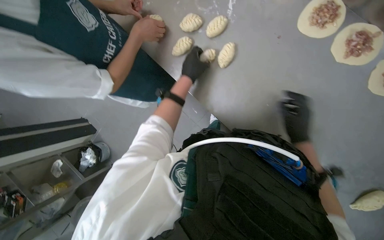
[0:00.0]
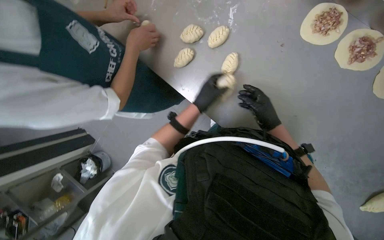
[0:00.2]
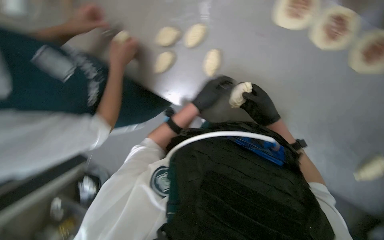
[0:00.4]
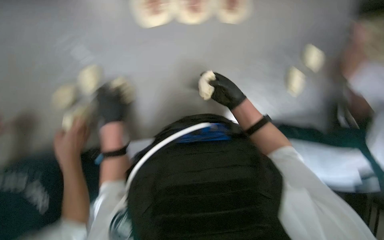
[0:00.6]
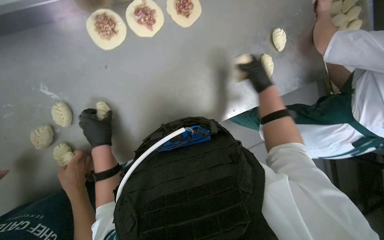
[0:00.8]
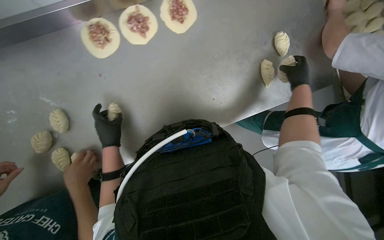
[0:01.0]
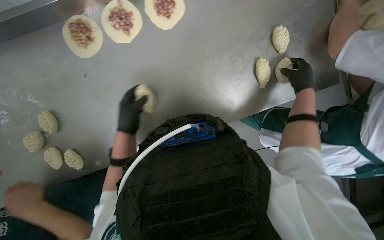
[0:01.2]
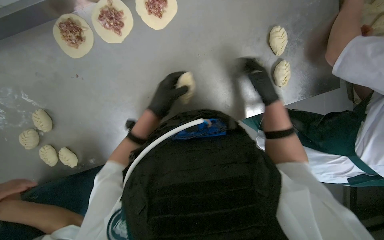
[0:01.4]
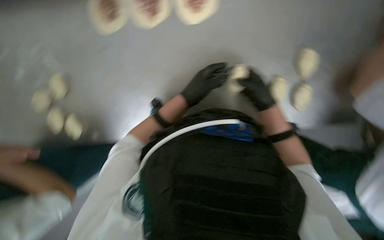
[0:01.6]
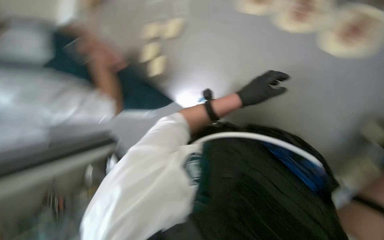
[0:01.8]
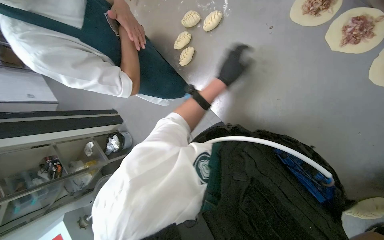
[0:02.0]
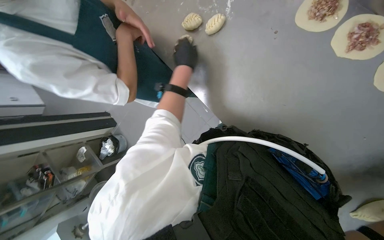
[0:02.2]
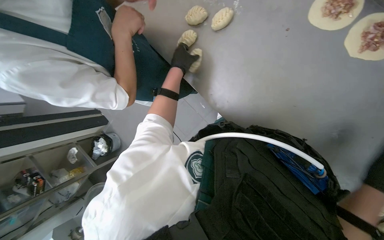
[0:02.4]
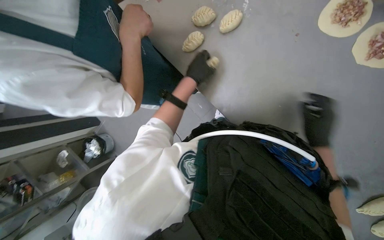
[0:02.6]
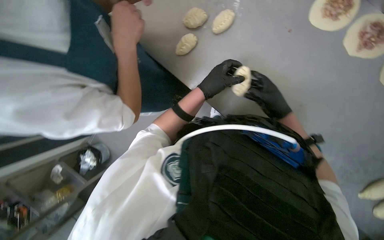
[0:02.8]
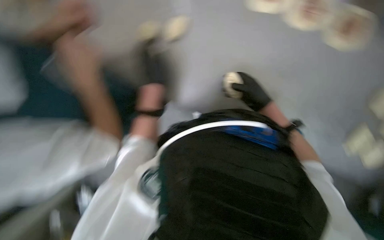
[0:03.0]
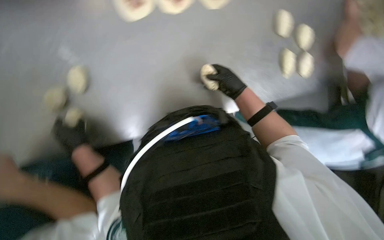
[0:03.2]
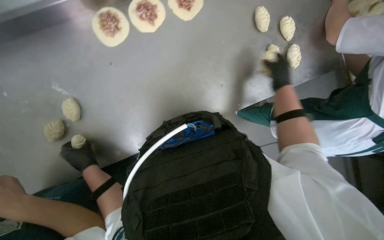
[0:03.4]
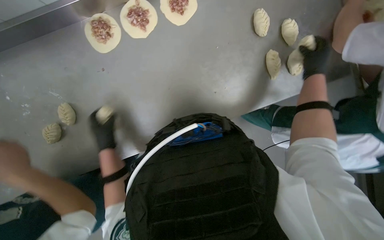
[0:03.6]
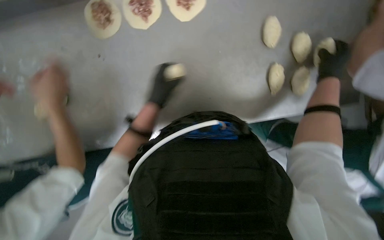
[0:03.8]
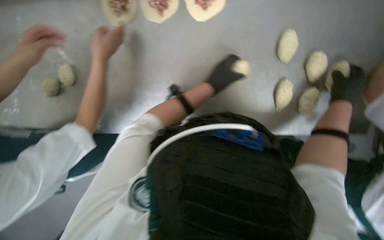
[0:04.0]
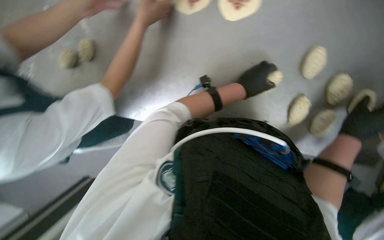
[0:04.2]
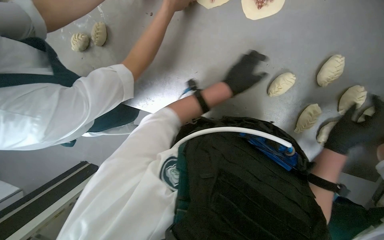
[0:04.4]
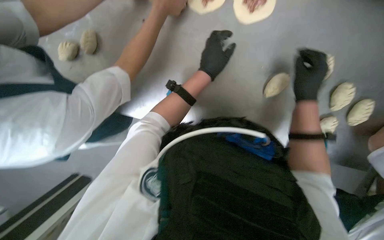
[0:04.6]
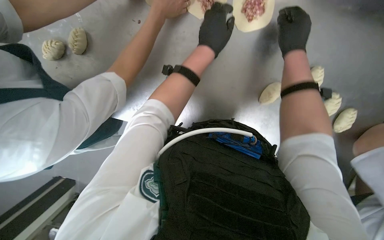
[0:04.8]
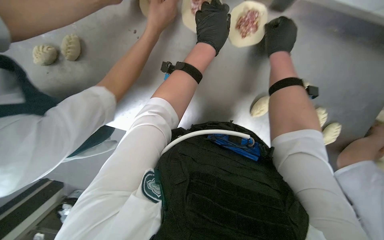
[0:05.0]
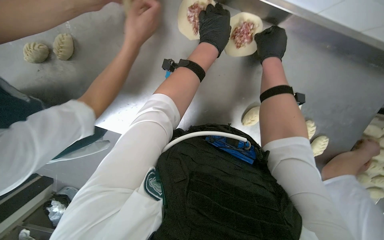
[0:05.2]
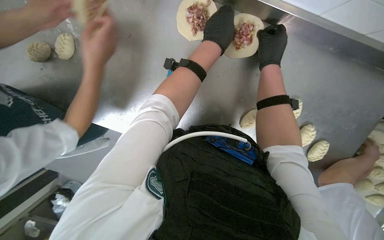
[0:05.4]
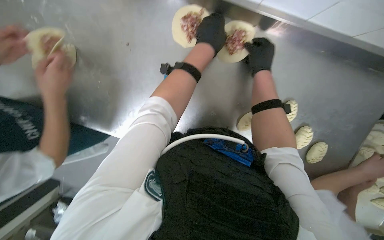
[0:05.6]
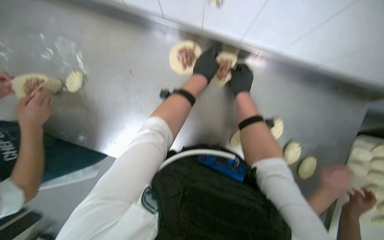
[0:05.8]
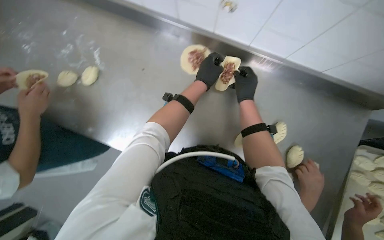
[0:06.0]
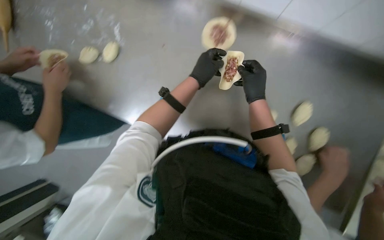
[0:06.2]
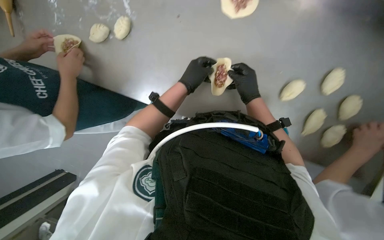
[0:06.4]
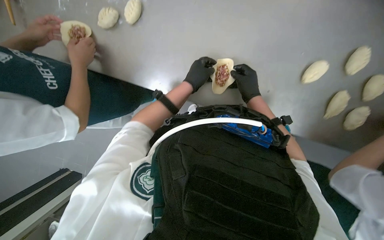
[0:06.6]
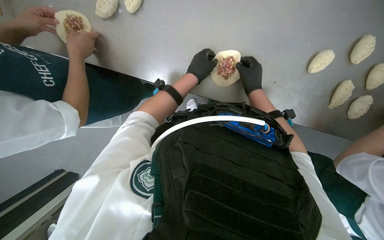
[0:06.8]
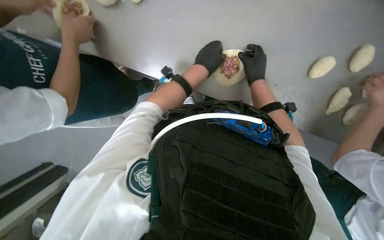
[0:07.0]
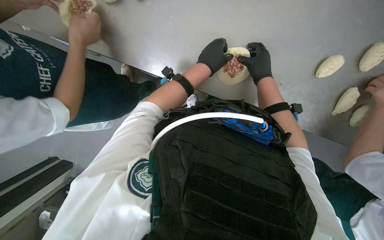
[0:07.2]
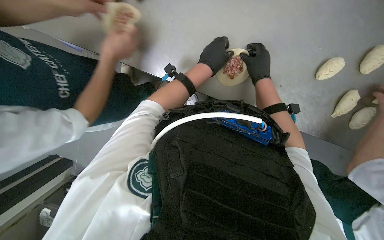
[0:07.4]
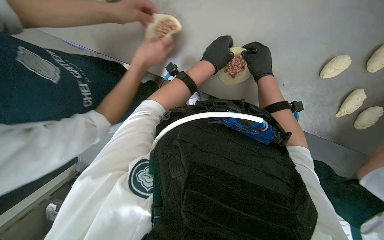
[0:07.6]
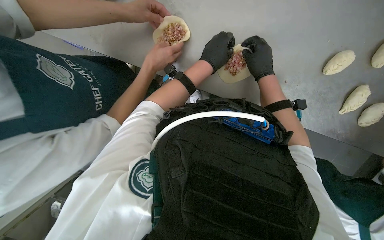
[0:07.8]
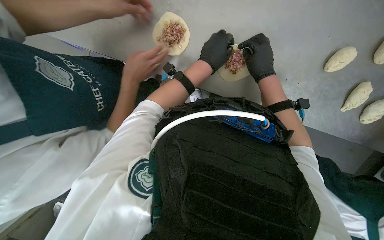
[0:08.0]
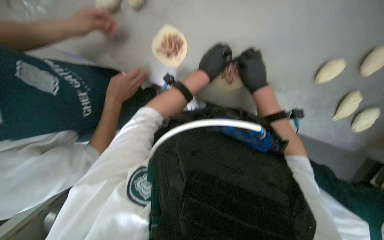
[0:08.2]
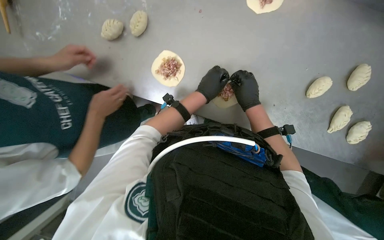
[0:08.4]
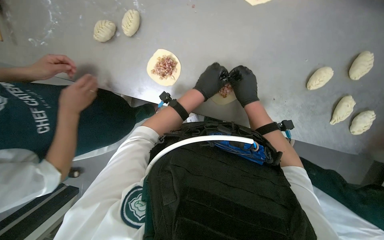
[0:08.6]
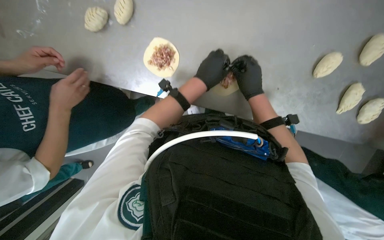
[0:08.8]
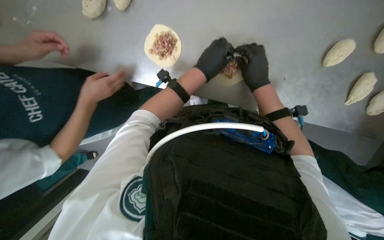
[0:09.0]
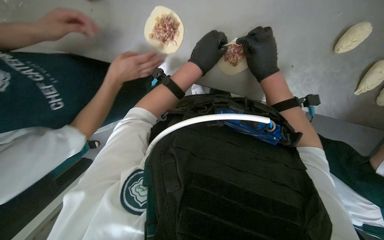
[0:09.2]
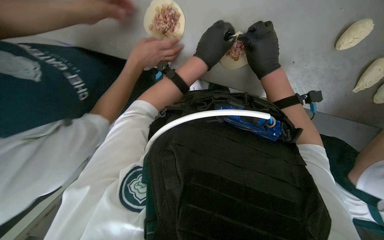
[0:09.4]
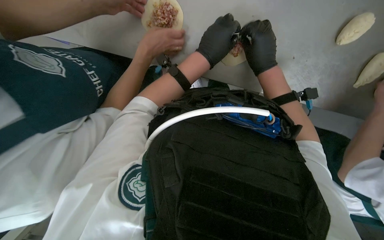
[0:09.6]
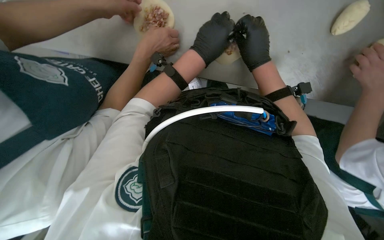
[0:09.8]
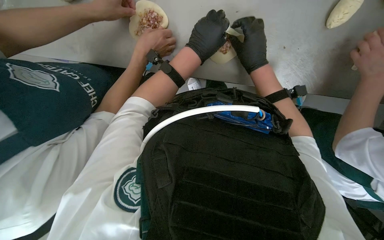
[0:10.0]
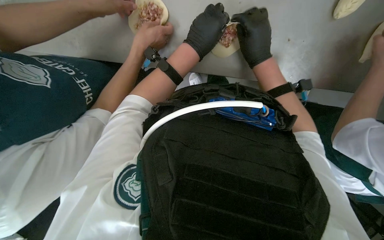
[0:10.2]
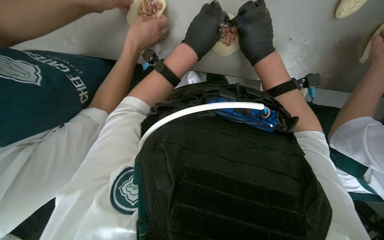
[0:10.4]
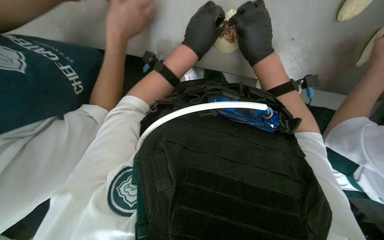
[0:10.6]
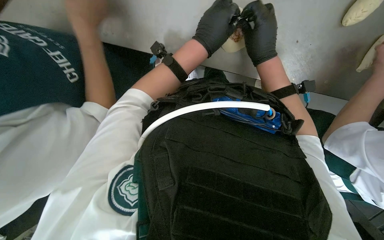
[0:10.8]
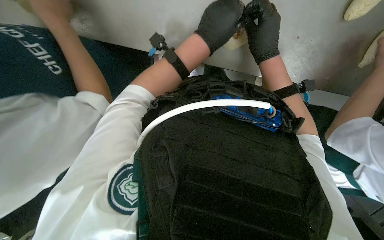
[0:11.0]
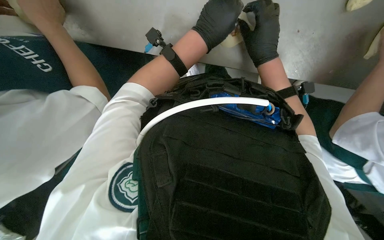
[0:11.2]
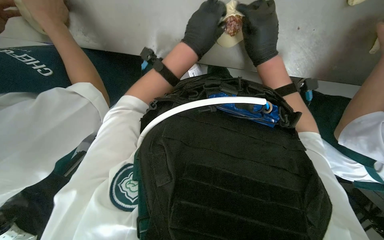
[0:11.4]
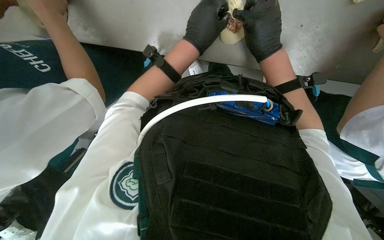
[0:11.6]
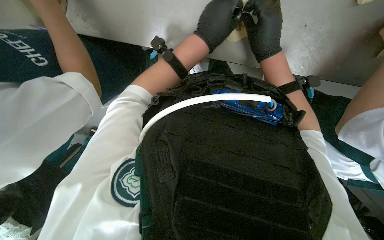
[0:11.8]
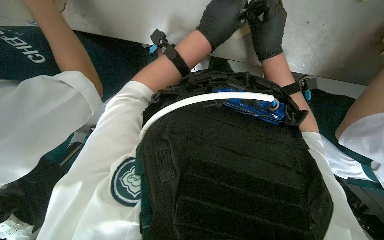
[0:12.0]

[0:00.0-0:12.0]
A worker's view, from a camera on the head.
Job: preparing food.
The whole recording: Folding meat-filled dough into dumplings. The worker folds dough filled with meat into dumplings and places them on a baking sheet.
0:01.6 to 0:03.0: The left hand moves to the left, roughly 25 cm.
0:03.0 to 0:04.4: The wearer looks approximately 40 degrees further to the left.
0:04.4 to 0:06.0: The right hand is displaced up the picture by roughly 35 cm.
0:07.6 to 0:10.4: The hands stay close to where they were, moving slightly.
0:10.4 to 0:12.0: The hands are busy where they are.

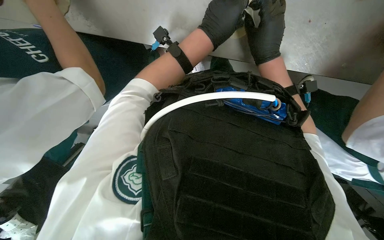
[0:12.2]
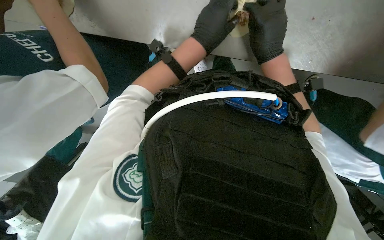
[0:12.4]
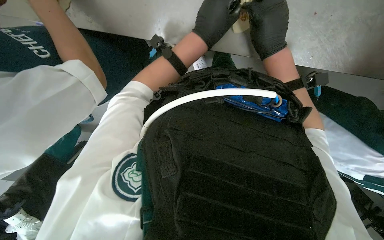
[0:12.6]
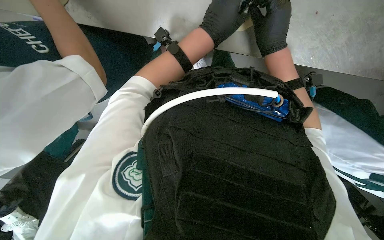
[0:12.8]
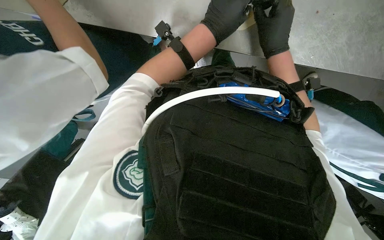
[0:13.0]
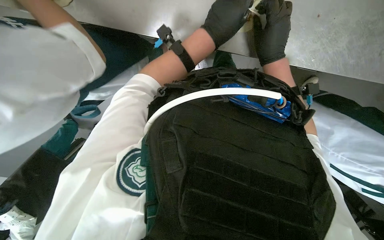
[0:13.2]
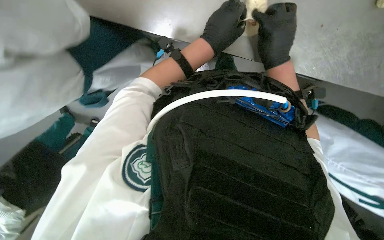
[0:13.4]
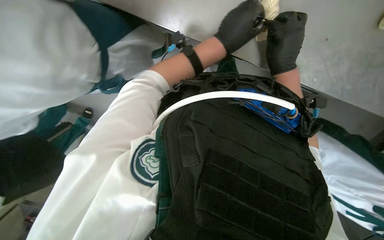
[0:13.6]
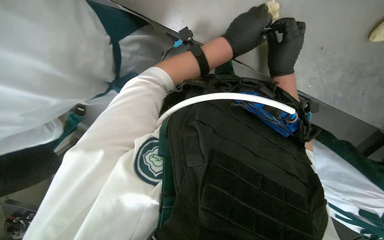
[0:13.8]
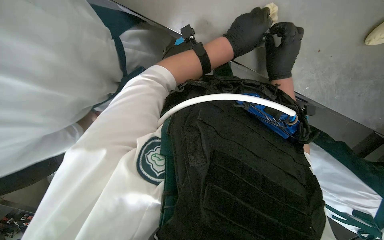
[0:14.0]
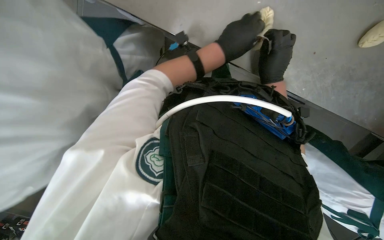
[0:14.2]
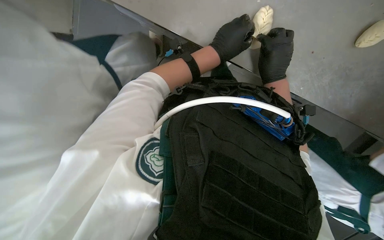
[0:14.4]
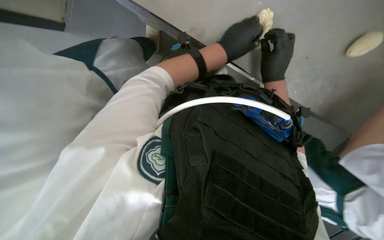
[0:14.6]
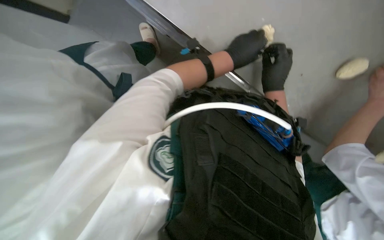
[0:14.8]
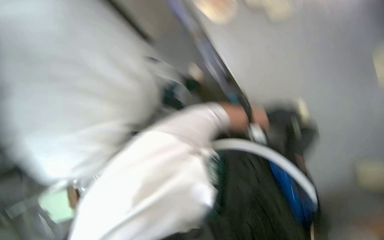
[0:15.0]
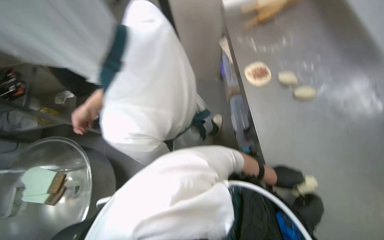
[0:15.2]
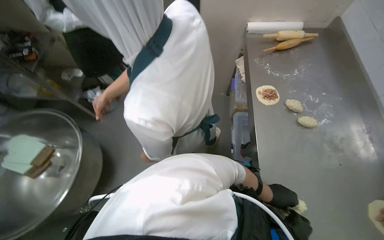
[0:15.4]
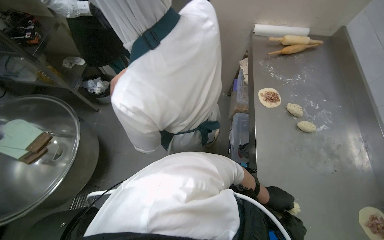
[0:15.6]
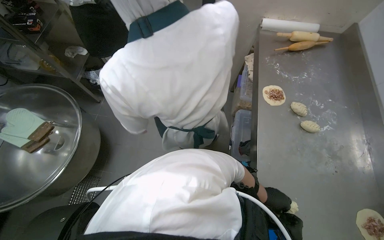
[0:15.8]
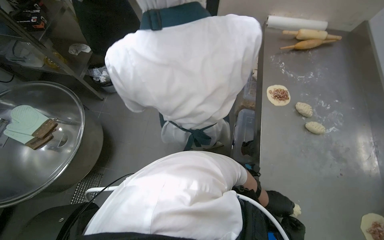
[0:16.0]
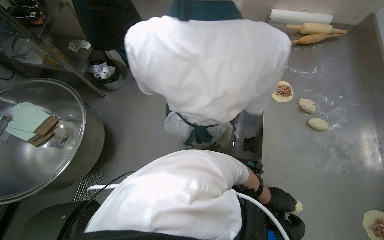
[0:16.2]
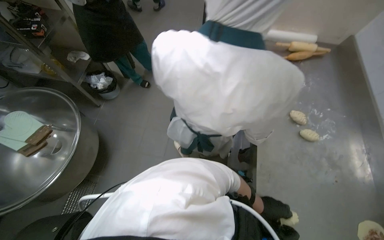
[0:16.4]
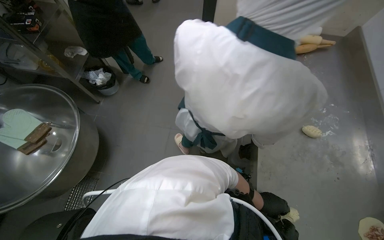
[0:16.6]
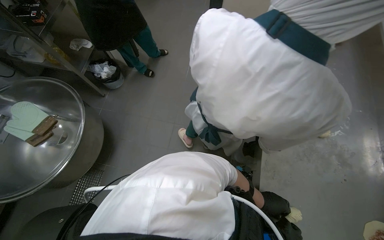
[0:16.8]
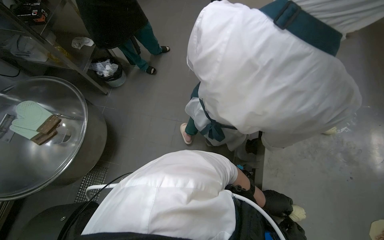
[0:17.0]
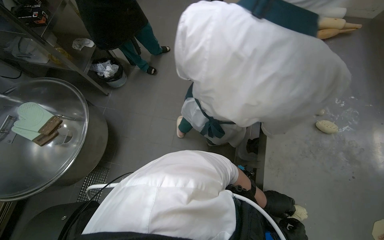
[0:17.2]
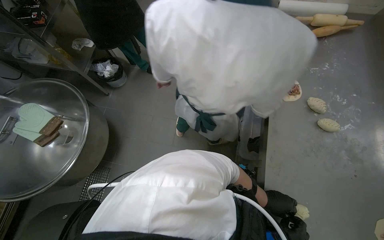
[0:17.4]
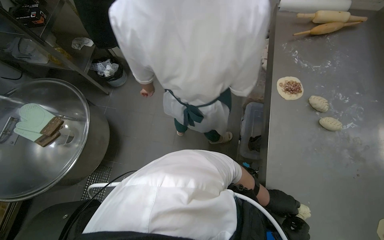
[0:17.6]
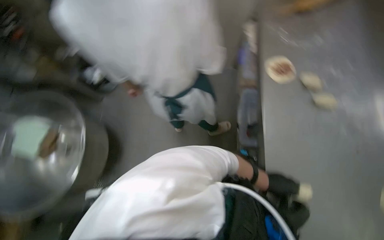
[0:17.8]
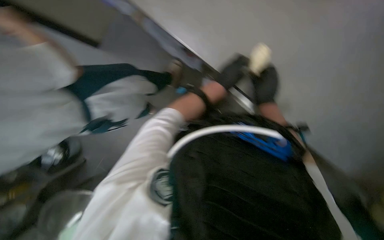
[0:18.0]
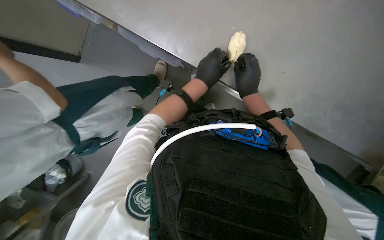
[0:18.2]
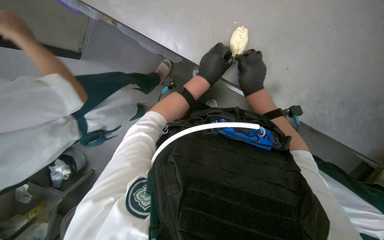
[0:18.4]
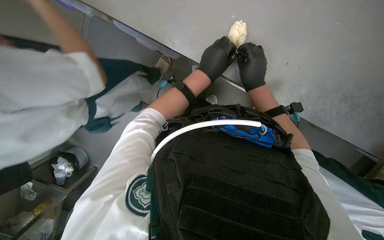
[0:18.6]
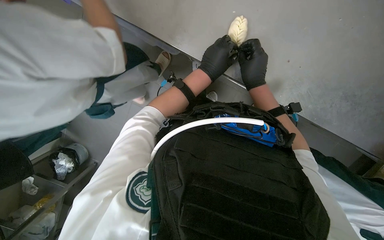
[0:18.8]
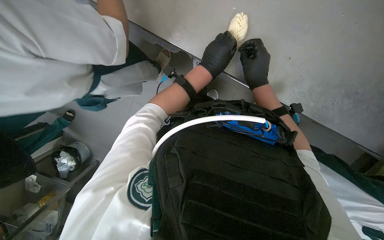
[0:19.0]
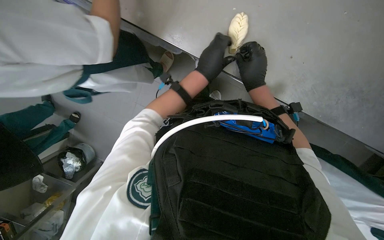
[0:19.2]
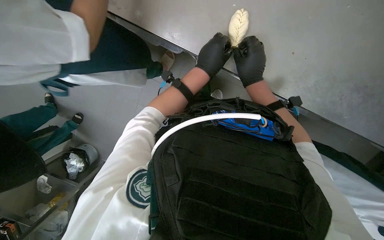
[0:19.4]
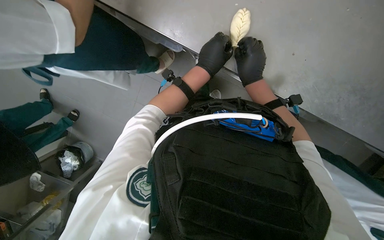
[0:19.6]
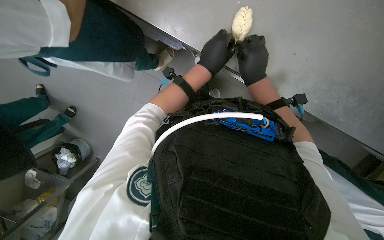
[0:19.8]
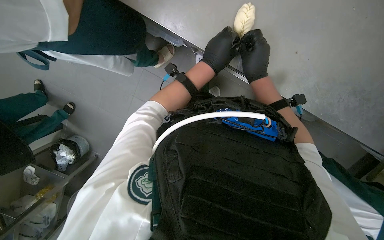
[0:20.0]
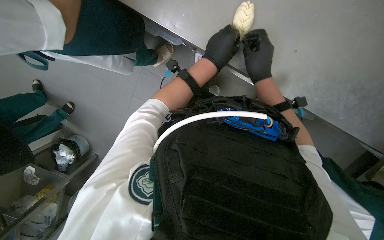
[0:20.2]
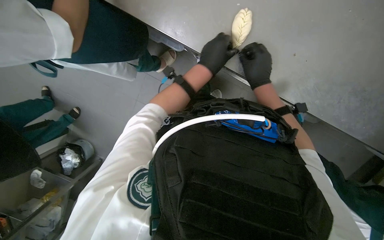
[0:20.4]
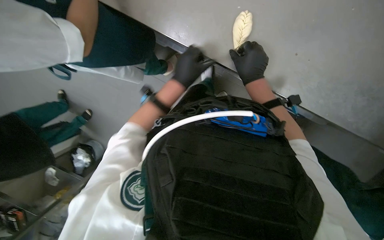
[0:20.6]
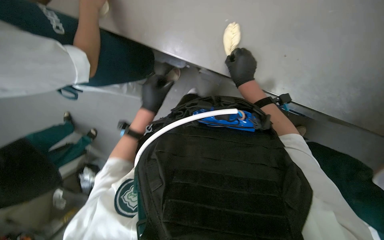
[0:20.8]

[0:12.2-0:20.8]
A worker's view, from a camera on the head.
Job: preparing food.
The whole recording: Folding meat-filled dough into dumplings. The worker folds dough filled with meat into dumplings and places them on a baking sheet.
0:12.2 to 0:13.6: The hands stay close to where they were, moving slightly.
0:16.6 to 0:18.0: The view tilts roughly 20 degrees downward. Everything in view rotates approximately 65 degrees counterclockwise.
0:19.4 to 0:20.8: The left hand is displaced to the left by about 15 cm.
